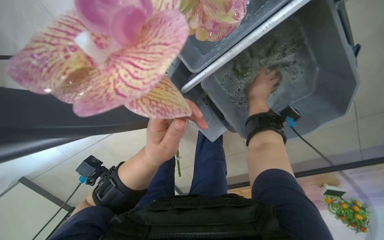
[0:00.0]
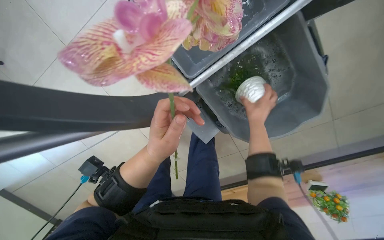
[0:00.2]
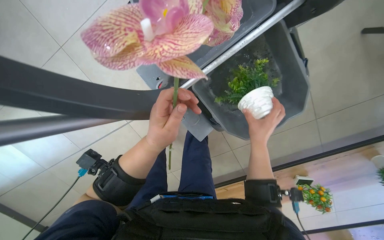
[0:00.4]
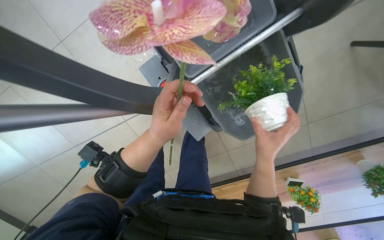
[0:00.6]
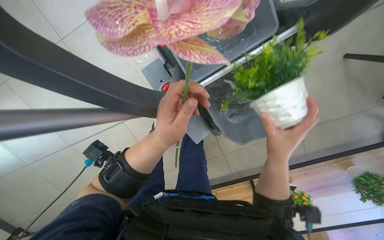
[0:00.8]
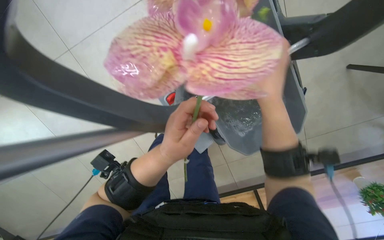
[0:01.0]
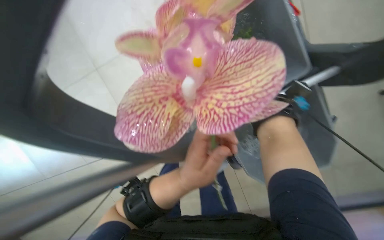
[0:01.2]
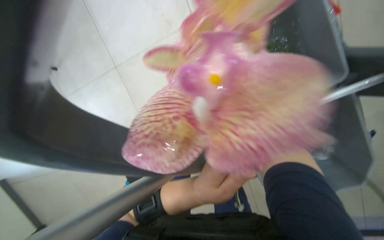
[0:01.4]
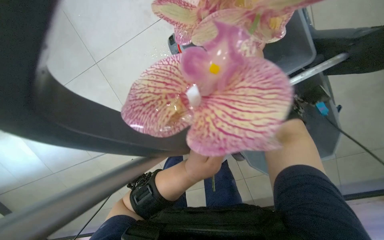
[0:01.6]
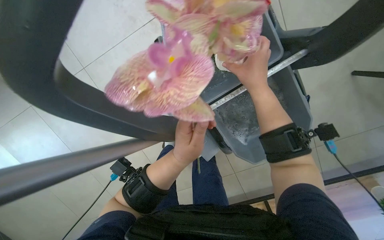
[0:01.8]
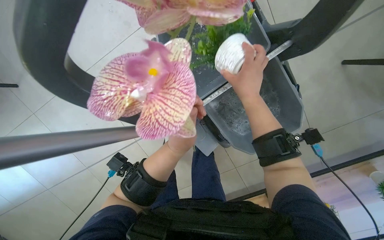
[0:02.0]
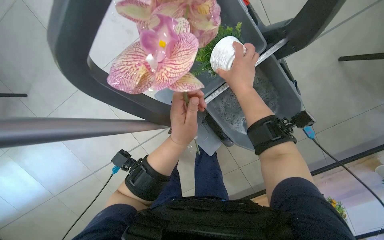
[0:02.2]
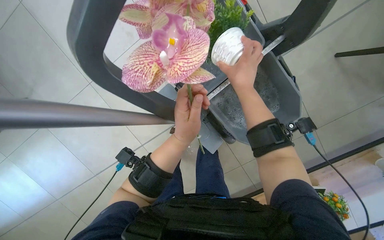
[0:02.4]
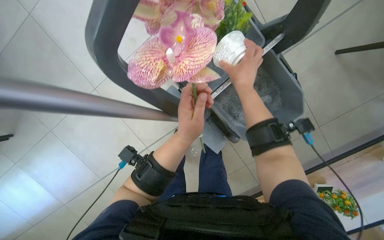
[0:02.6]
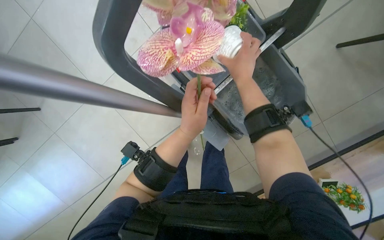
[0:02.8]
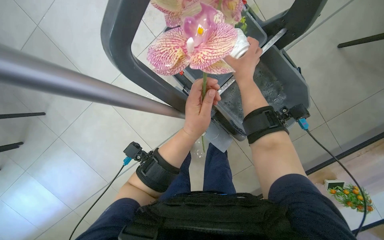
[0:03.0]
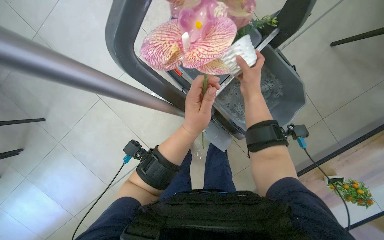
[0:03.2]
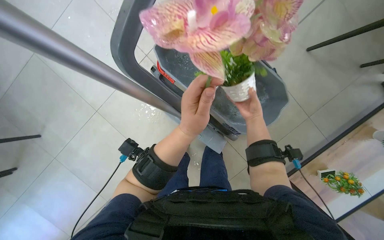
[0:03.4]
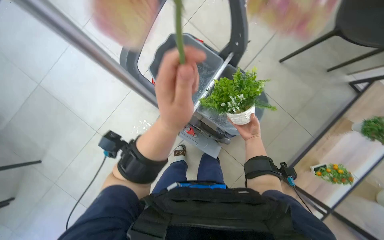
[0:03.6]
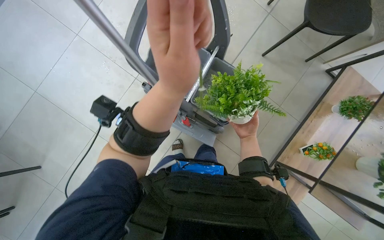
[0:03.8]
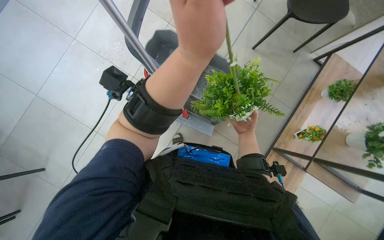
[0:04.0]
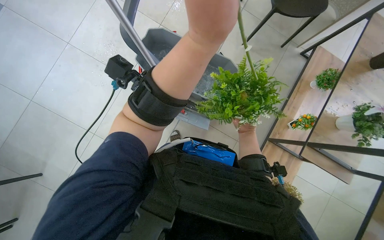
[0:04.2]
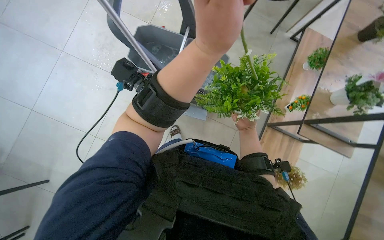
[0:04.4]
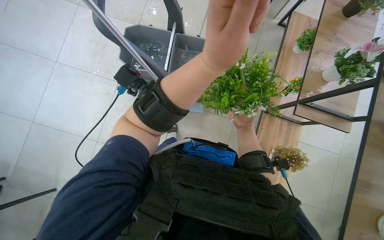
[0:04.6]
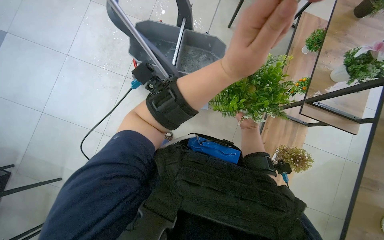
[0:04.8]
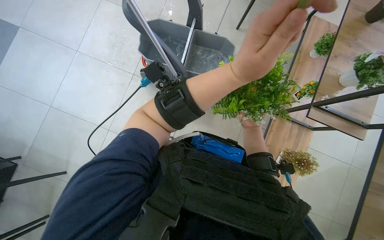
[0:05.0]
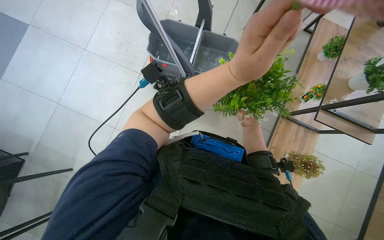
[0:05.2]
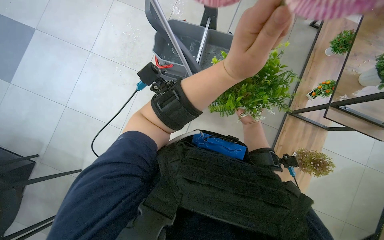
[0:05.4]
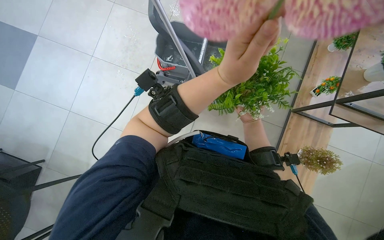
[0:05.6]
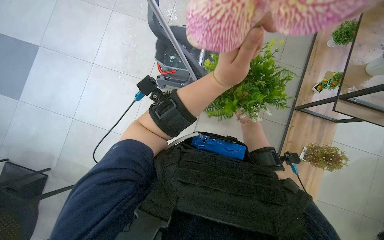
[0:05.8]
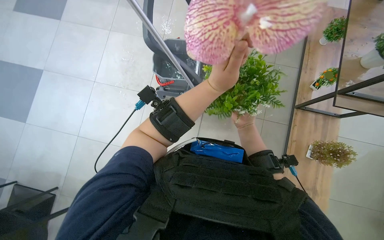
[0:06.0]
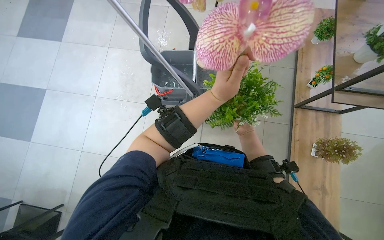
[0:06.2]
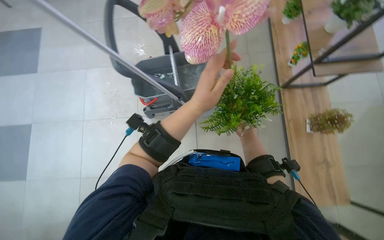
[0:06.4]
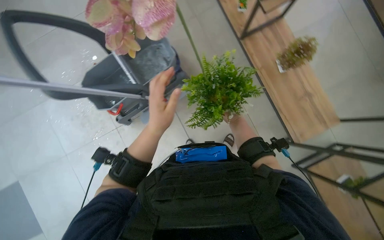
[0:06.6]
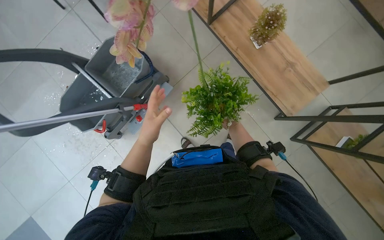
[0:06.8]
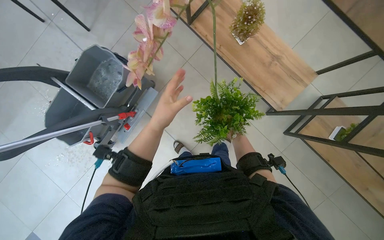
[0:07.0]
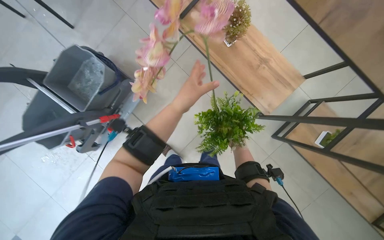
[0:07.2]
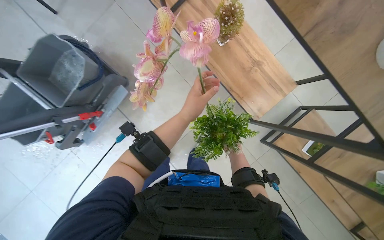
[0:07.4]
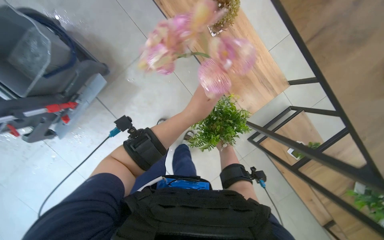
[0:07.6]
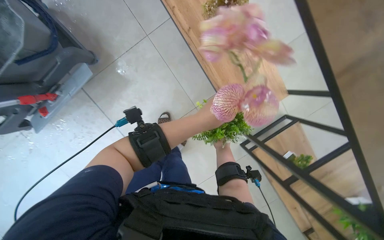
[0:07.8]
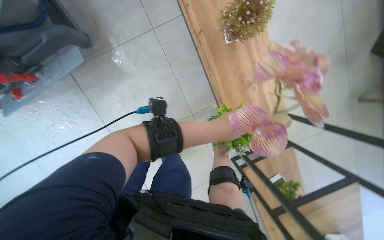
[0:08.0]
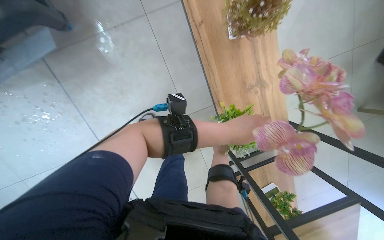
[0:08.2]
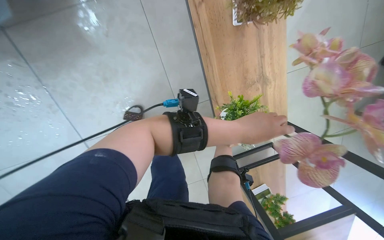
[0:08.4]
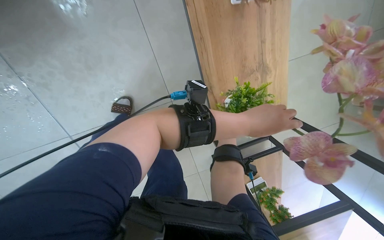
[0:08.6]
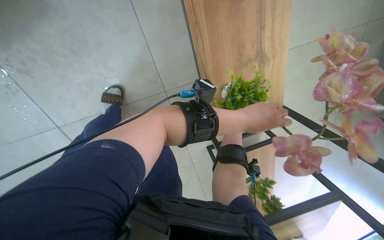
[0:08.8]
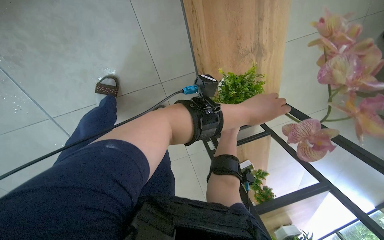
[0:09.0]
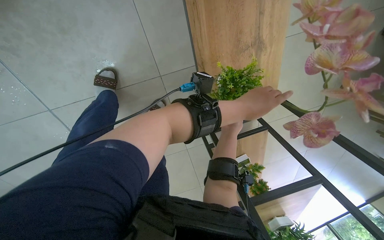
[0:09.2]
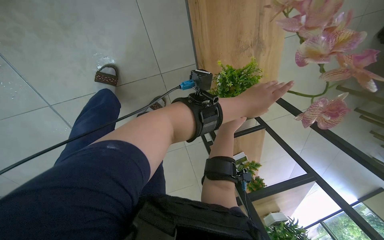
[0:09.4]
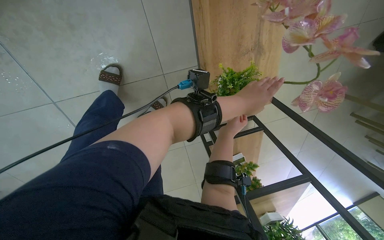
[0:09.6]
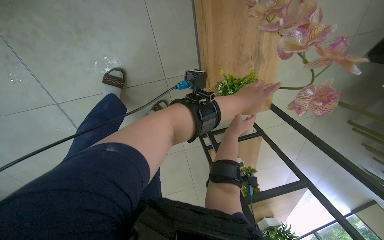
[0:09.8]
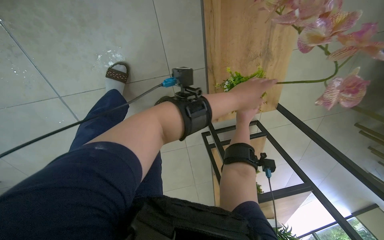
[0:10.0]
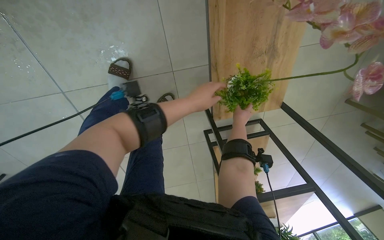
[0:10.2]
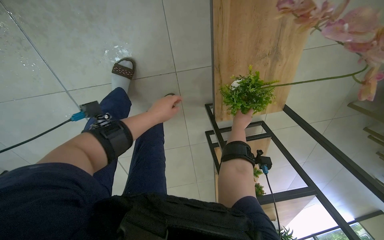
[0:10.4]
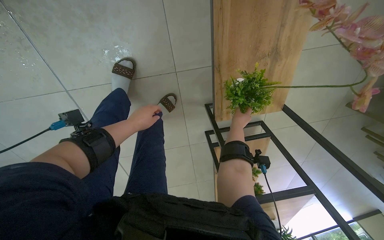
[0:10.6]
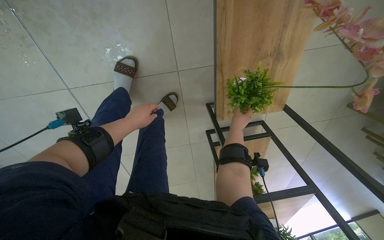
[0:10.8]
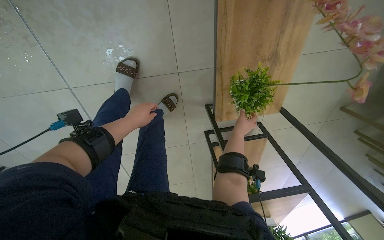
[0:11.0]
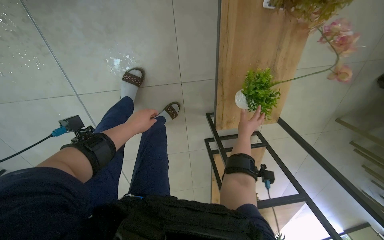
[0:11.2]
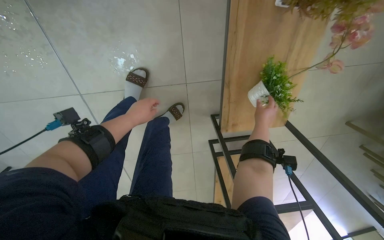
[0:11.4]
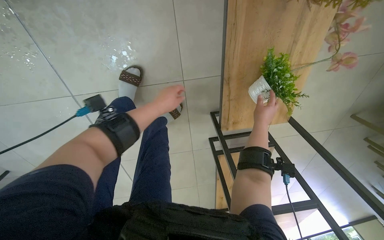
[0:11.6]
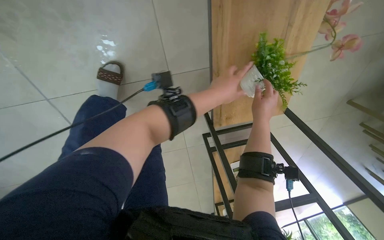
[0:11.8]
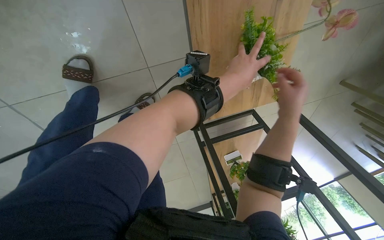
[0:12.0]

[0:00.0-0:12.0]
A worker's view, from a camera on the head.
Job: wiping surfaces.
The whole recording: Washing potted plants. The worker picks up decorative plants and flowers from a shelf, washes them in a cleaning cart, and places them back on the shelf.
0:00.0 to 0:01.6: The view tips upward by some 10 degrees. The right hand heads nearer to the camera, covering some 15 cm, and goes down the picture and returns, roughly 20 cm each way. The left hand shifts some 10 cm farther from the camera.
0:01.6 to 0:03.0: The left hand goes some 20 cm nearer to the camera and up the picture.
0:04.4 to 0:06.0: The left hand shifts approximately 50 cm farther from the camera, down the picture and to the right, while the right hand shifts approximately 35 cm nearer to the camera and to the left.
0:06.0 to 0:07.6: The head rotates roughly 65 degrees to the right.
0:07.6 to 0:09.0: The camera sweeps to the right, by roughly 25 degrees. The left hand goes roughly 15 cm nearer to the camera, while the right hand heads to the right, covering some 15 cm, and goes farther from the camera and returns, some 20 cm each way.
0:09.0 to 0:10.4: The right hand heads to the left, covering approximately 35 cm.

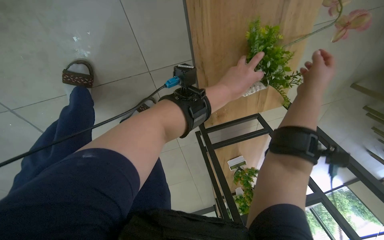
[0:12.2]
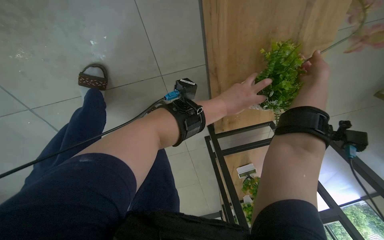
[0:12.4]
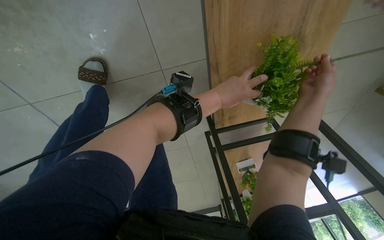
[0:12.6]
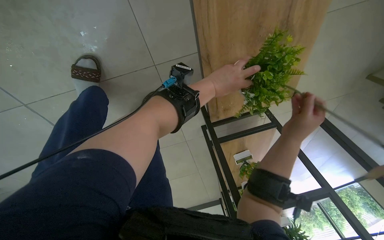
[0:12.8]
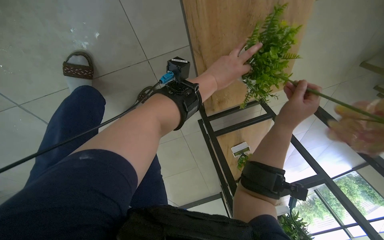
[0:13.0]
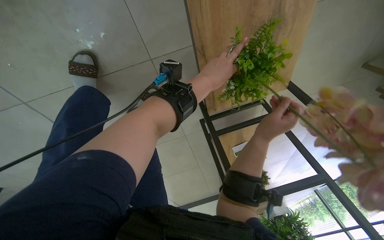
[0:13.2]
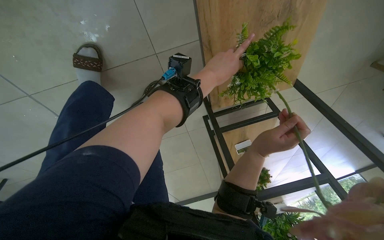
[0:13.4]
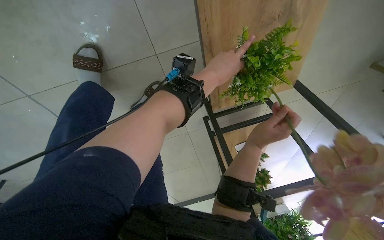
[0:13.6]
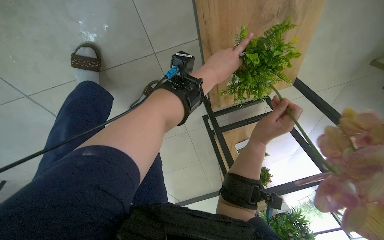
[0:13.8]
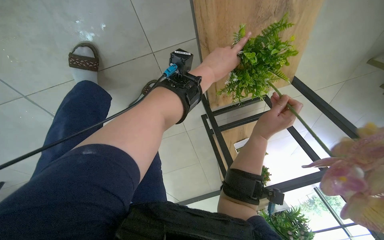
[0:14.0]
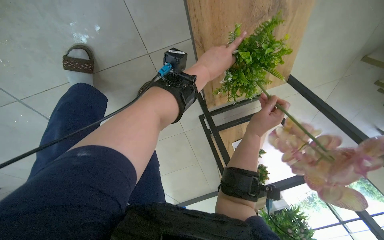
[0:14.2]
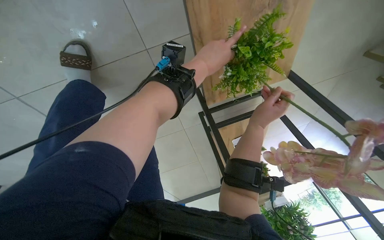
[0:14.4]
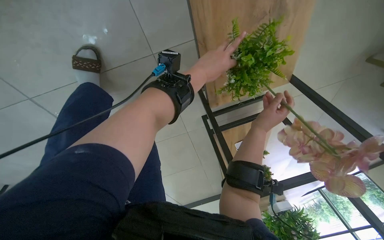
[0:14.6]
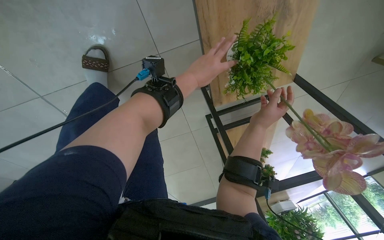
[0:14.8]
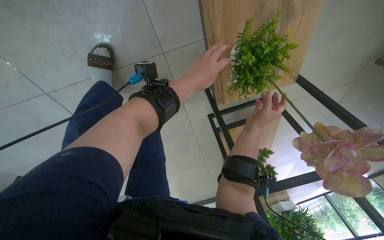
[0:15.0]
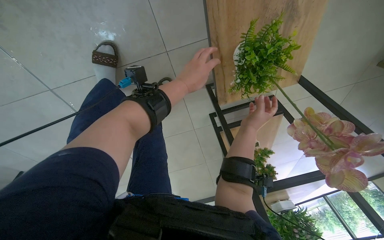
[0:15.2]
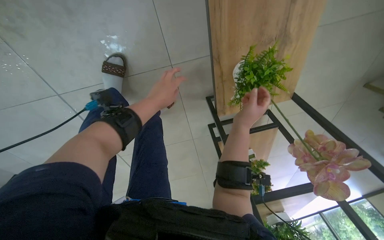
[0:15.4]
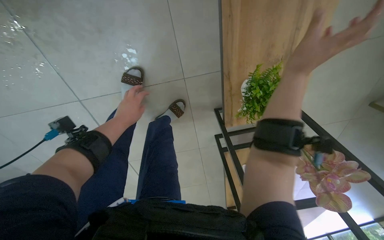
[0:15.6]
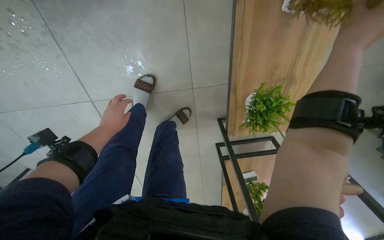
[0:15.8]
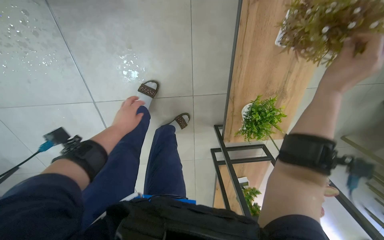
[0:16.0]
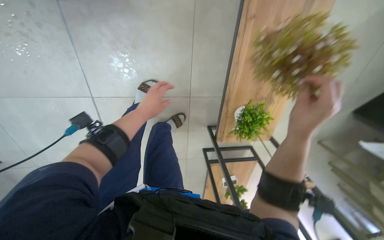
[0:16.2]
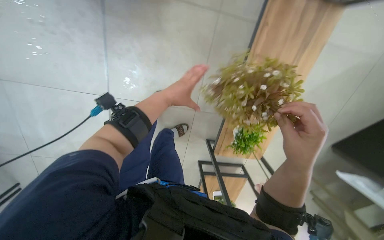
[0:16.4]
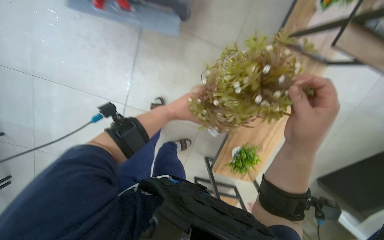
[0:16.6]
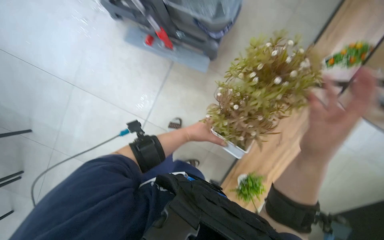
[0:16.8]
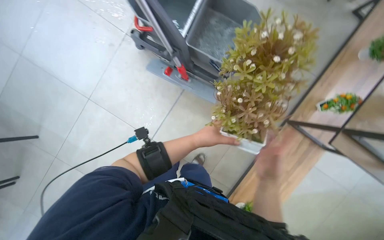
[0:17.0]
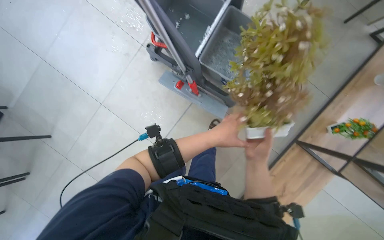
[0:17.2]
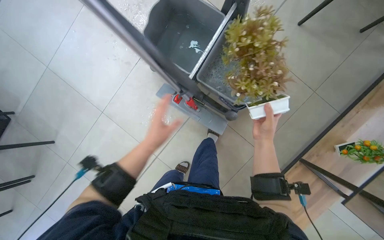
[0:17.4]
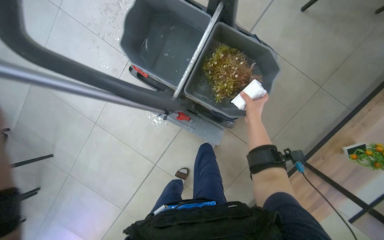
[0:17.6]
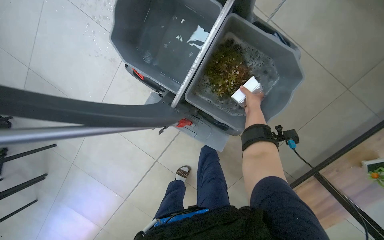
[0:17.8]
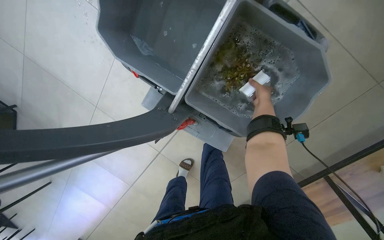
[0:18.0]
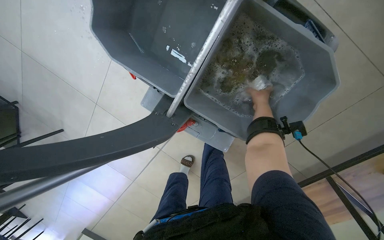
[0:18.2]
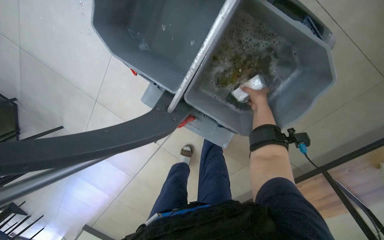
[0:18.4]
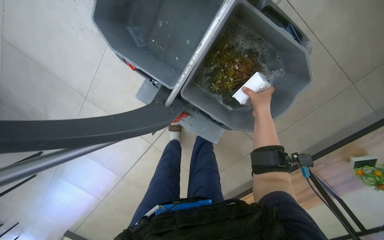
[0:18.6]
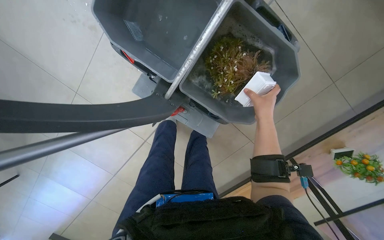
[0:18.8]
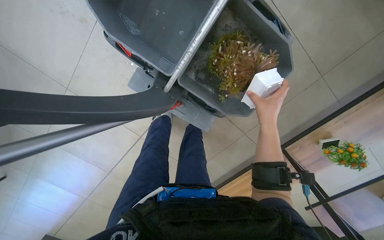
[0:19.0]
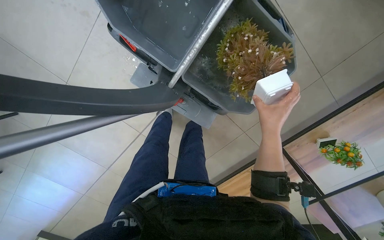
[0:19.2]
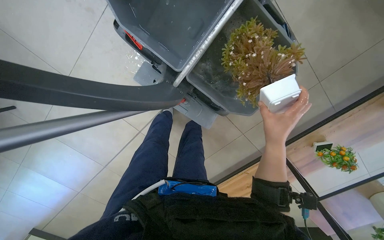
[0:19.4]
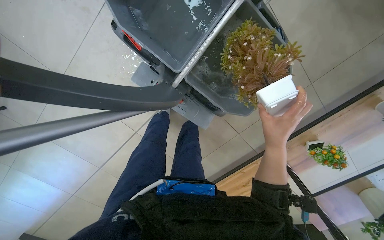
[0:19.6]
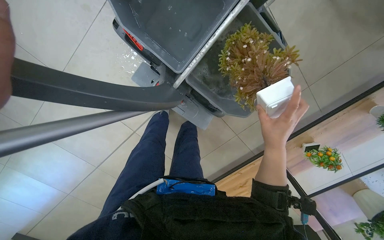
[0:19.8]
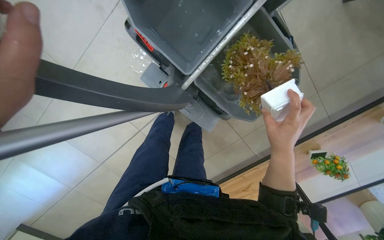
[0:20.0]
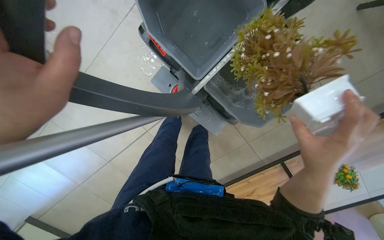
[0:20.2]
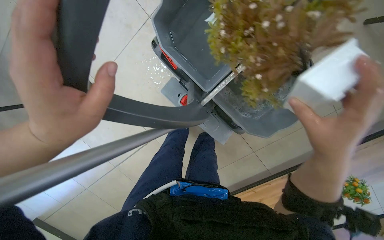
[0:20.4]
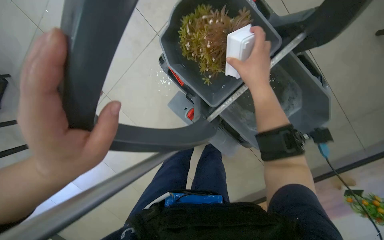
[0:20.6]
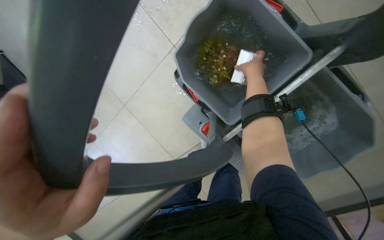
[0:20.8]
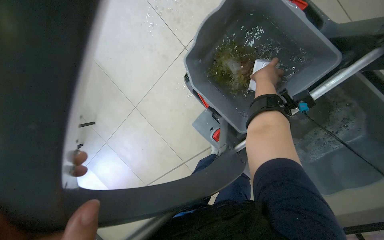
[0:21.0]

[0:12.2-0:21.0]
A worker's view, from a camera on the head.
Job: wiping surfaces.
The whole recording: Washing potted plants. The worker picks up decorative plants and flowers from a shelf, washes them in a cleaning cart, and places them back on the shelf.
0:15.2 to 0:16.6: The camera is carried roughly 50 cm. The view tilts approximately 25 degrees upward. The scene rotates clockwise by approximately 30 degrees.
0:16.6 to 0:18.0: The wearer looks roughly 20 degrees further to the left.
0:18.0 to 0:19.6: The camera sweeps to the right, by about 15 degrees. The right hand goes about 40 cm nearer to the camera and down the picture.
0:19.6 to 0:21.0: The view pans to the left by approximately 15 degrees. The right hand travels up the picture by approximately 50 cm.
